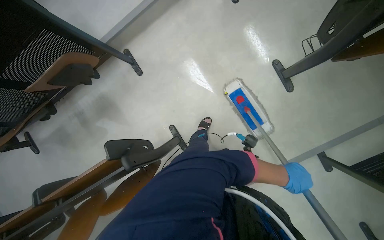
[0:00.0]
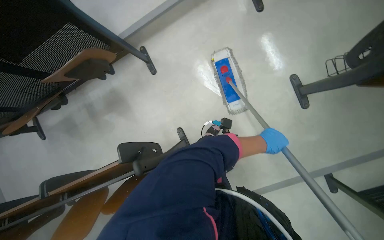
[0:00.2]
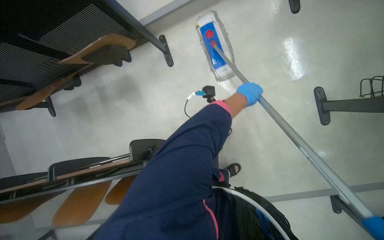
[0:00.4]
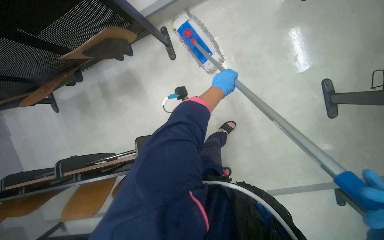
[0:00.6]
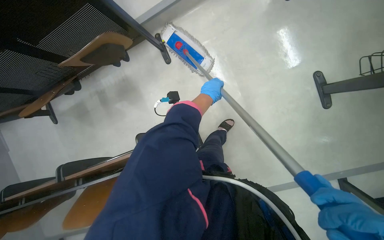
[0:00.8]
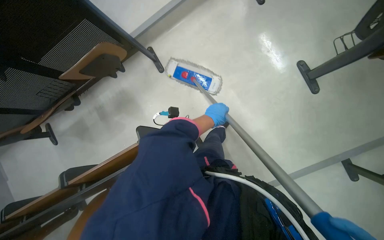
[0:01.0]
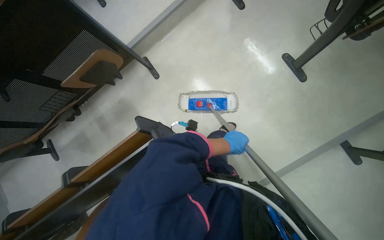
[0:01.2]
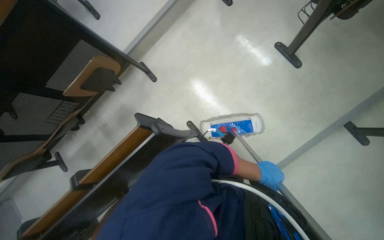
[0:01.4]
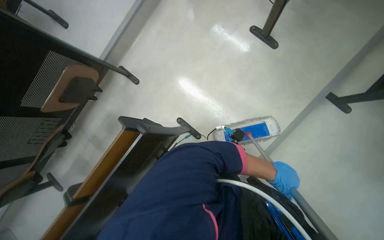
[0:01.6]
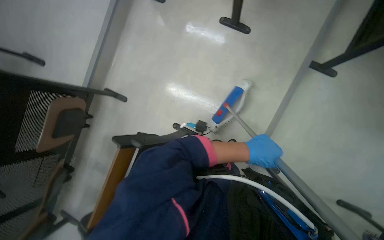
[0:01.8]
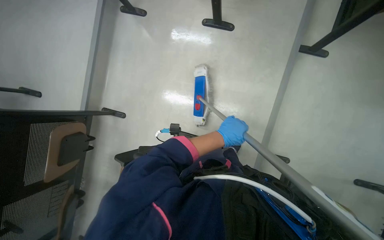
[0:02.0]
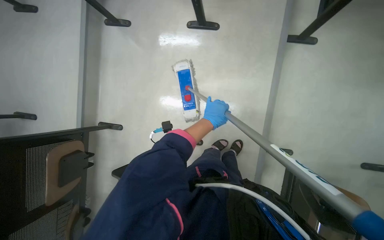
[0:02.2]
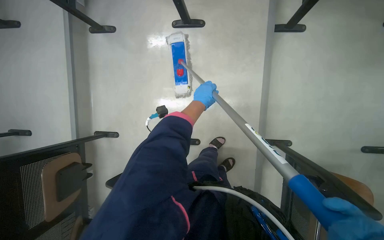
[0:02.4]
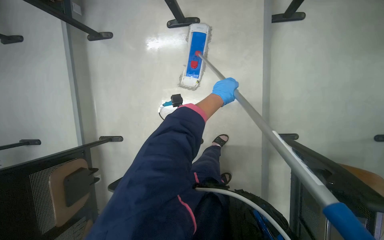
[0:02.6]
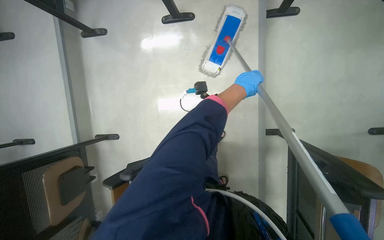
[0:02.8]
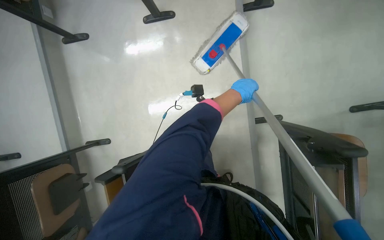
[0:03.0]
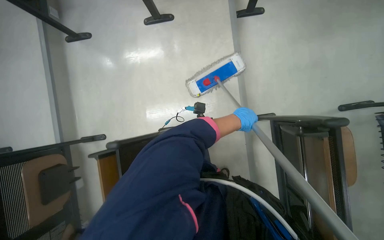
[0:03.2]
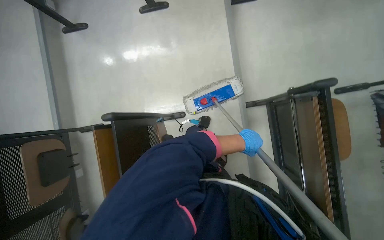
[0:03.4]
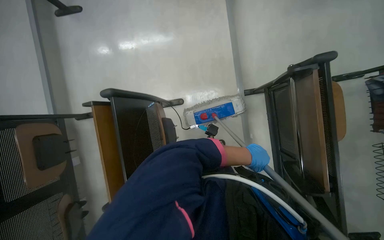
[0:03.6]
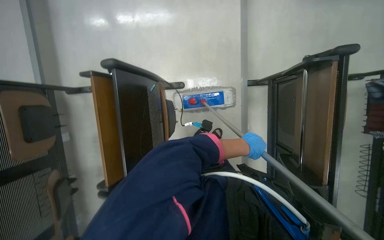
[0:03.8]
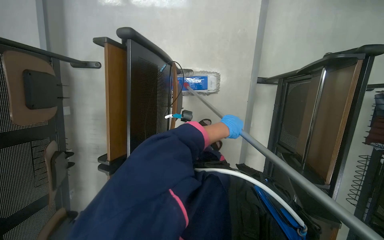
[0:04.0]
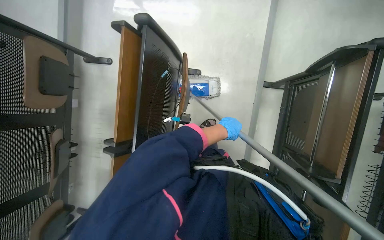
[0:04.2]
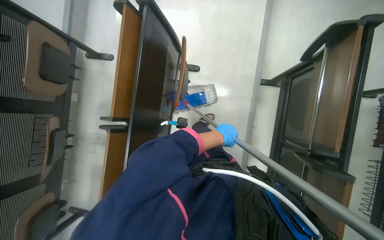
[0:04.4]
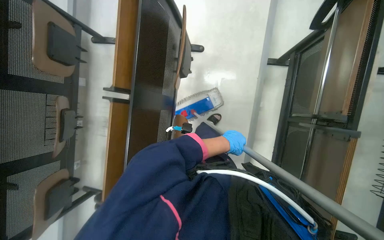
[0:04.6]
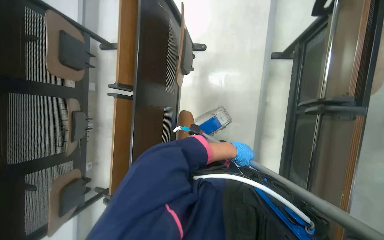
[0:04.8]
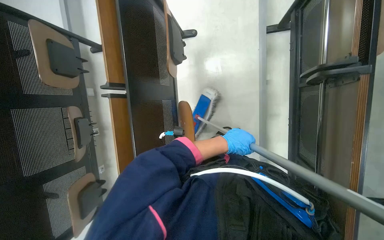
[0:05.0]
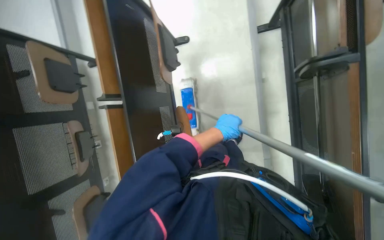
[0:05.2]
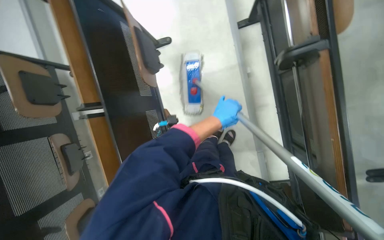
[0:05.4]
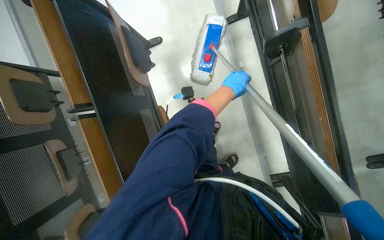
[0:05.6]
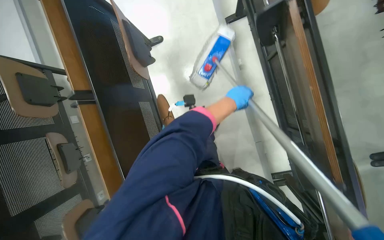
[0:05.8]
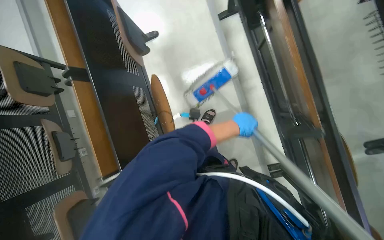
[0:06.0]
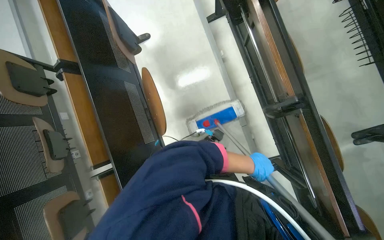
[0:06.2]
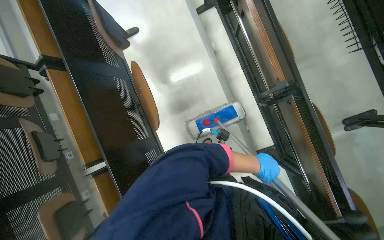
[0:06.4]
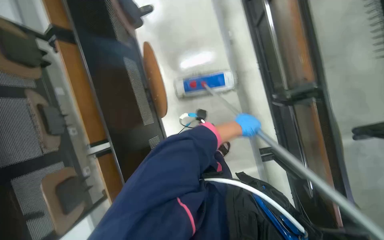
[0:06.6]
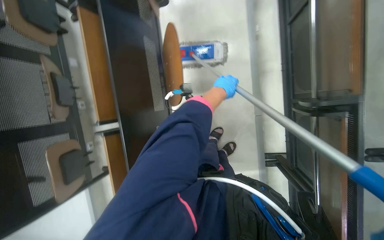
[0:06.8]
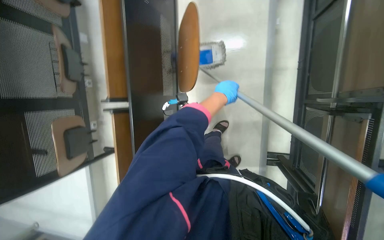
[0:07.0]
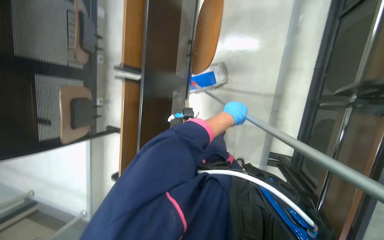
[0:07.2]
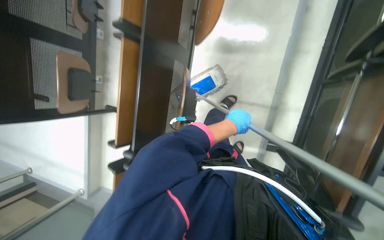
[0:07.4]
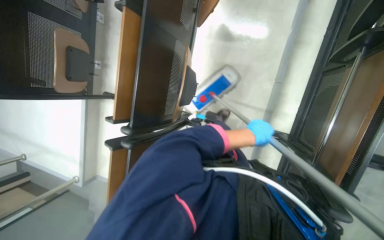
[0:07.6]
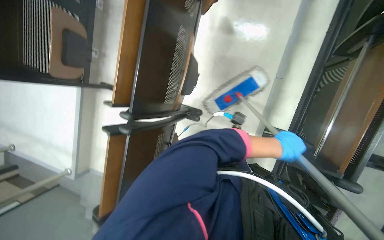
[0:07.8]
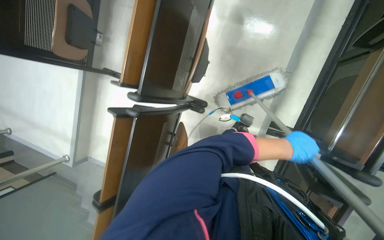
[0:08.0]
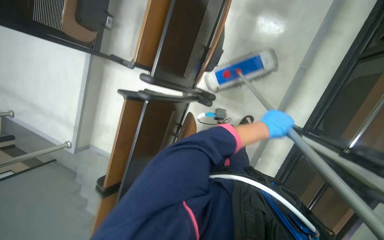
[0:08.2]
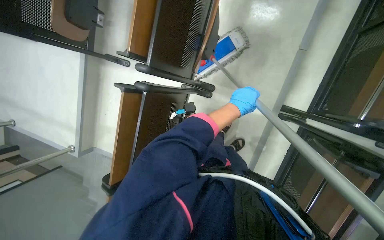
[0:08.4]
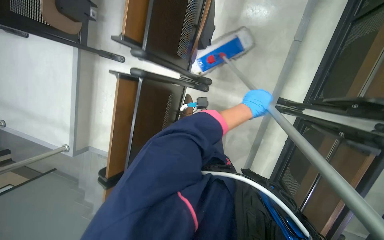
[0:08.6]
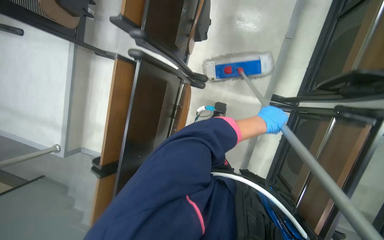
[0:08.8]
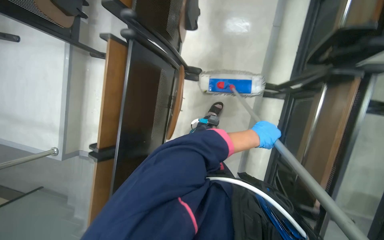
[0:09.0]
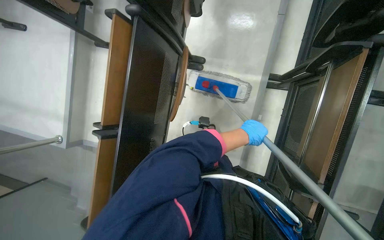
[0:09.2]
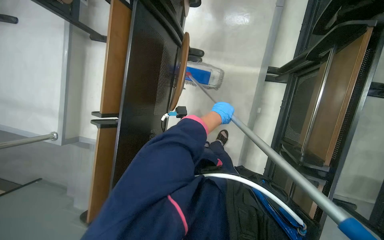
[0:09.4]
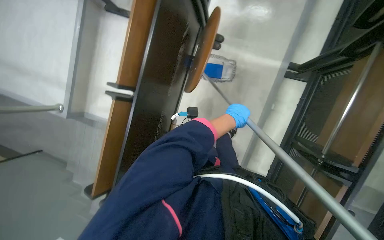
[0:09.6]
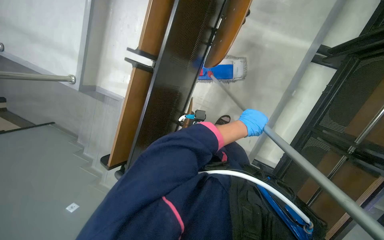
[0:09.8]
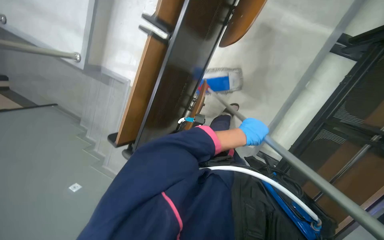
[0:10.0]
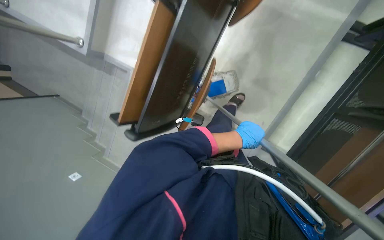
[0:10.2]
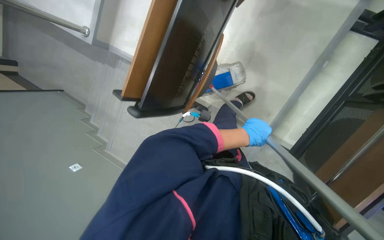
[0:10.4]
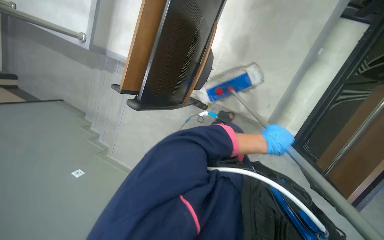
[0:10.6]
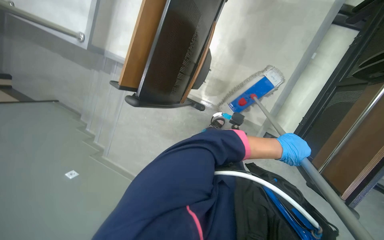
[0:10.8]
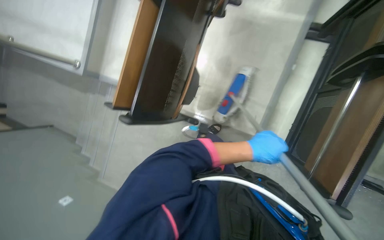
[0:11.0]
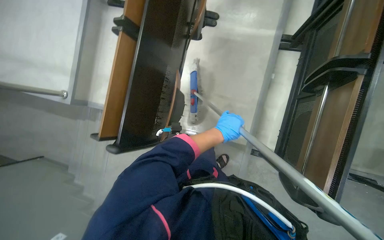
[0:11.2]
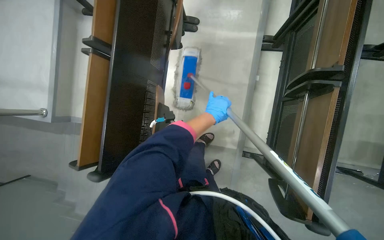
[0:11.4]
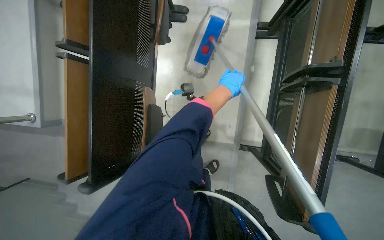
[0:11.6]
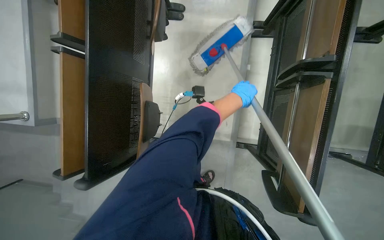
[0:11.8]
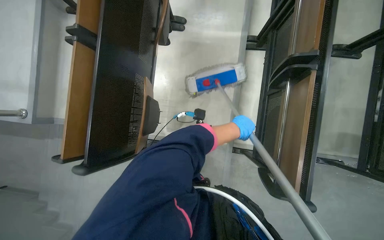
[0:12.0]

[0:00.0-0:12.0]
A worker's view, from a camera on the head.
Job: mopping floor.
The whole recording: Mopping auditorium floor. The worker mops the floor in the auditorium.
0:01.6 to 0:03.0: Everything in view rotates roughly 50 degrees counterclockwise.
0:03.0 to 0:04.4: The camera is carried approximately 70 cm.
0:04.4 to 0:06.0: The wearer moves about 50 cm.
0:06.0 to 0:07.6: The camera is carried roughly 40 cm. The view tilts roughly 15 degrees downward. The scene rotates clockwise by roughly 30 degrees.
0:07.6 to 0:09.0: The wearer moves some 60 cm.
0:09.0 to 0:10.4: The camera pitches downward, by roughly 15 degrees.
0:10.4 to 0:12.0: The wearer's head swings roughly 25 degrees to the right. The camera pitches upward, by some 15 degrees. The left hand swings left and right, roughly 20 cm each way, with 2 reversals.

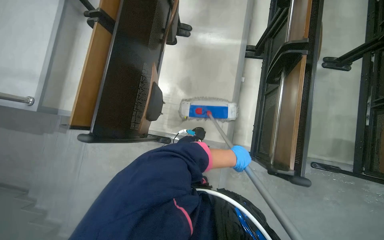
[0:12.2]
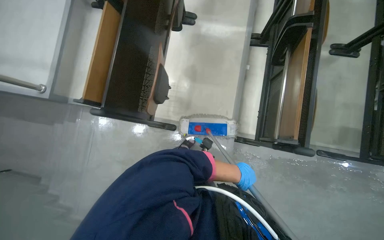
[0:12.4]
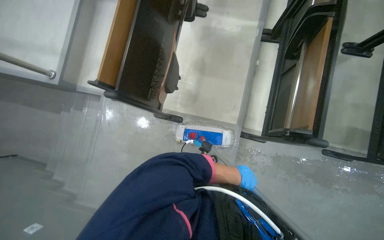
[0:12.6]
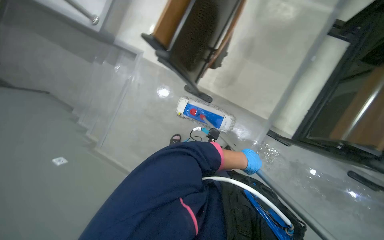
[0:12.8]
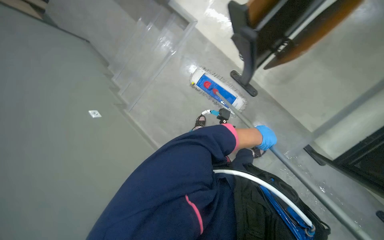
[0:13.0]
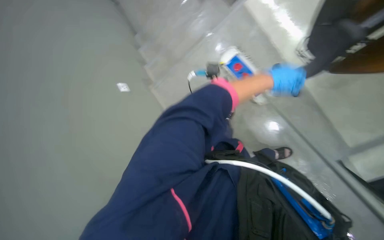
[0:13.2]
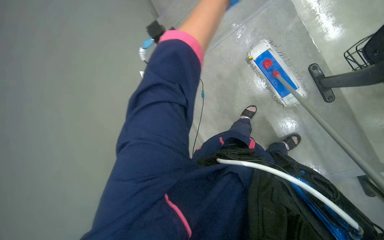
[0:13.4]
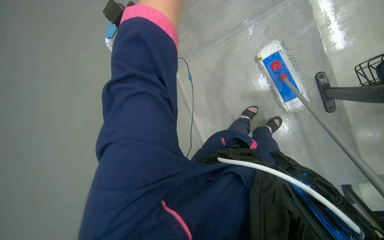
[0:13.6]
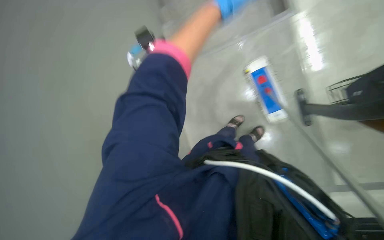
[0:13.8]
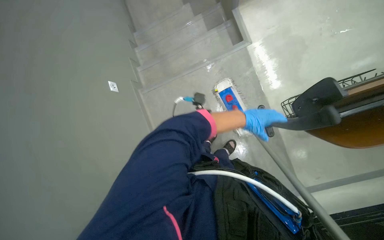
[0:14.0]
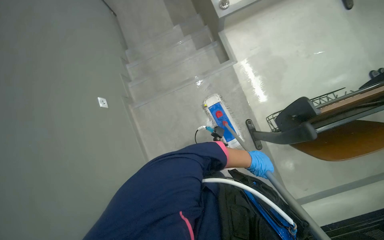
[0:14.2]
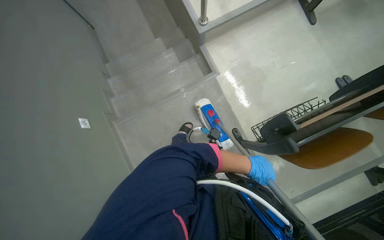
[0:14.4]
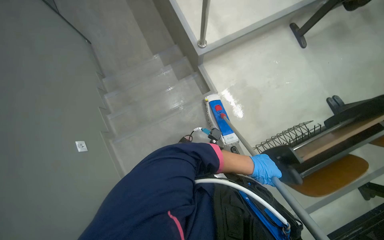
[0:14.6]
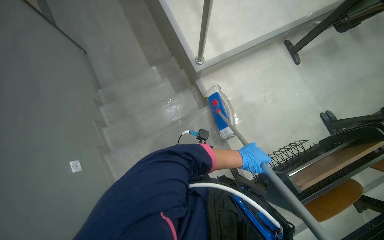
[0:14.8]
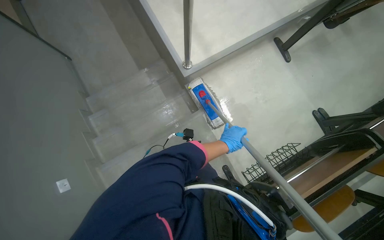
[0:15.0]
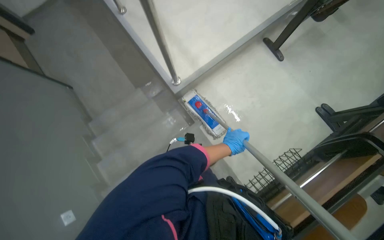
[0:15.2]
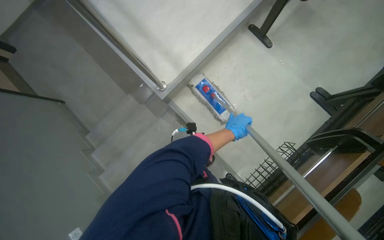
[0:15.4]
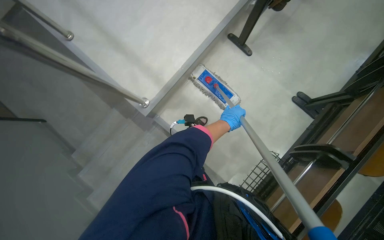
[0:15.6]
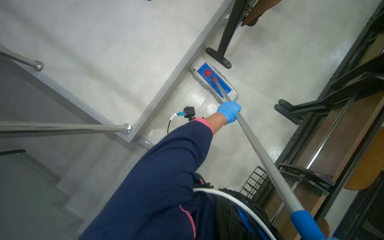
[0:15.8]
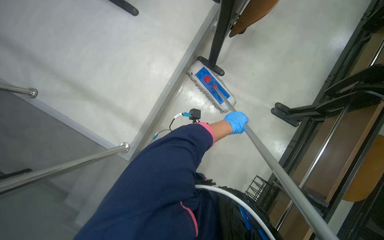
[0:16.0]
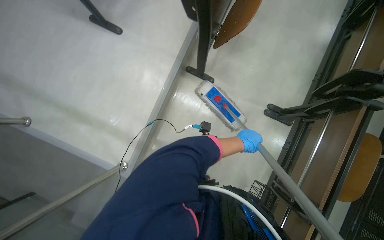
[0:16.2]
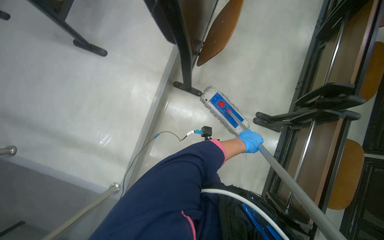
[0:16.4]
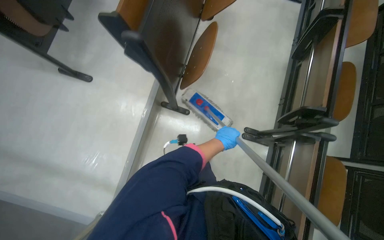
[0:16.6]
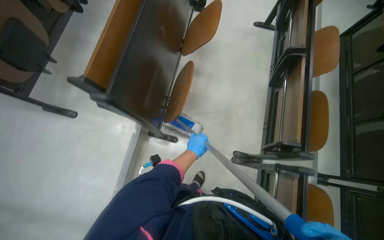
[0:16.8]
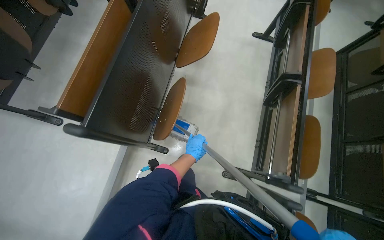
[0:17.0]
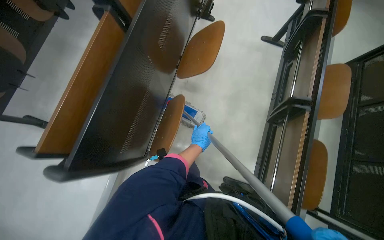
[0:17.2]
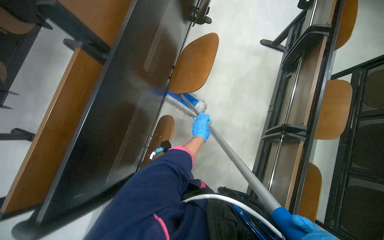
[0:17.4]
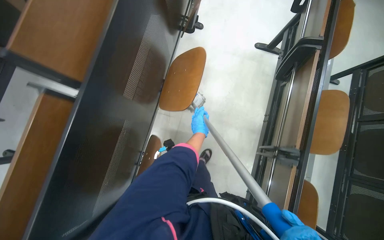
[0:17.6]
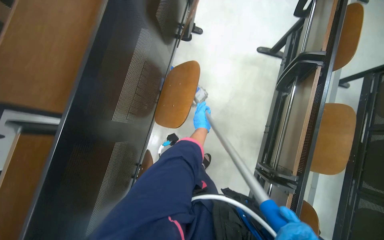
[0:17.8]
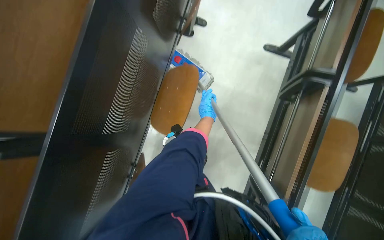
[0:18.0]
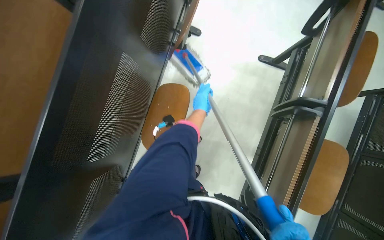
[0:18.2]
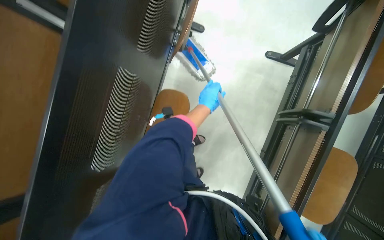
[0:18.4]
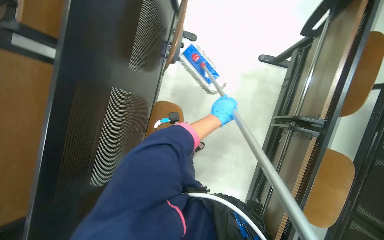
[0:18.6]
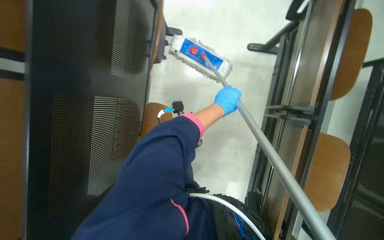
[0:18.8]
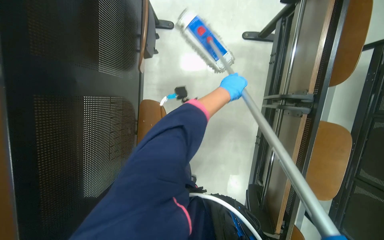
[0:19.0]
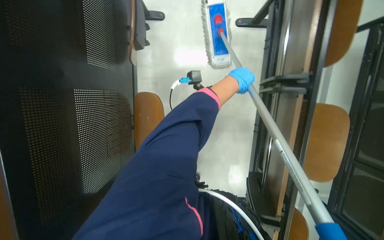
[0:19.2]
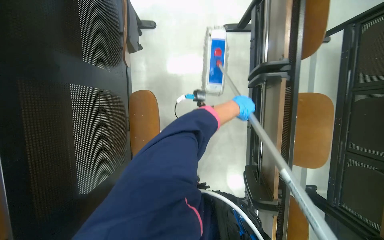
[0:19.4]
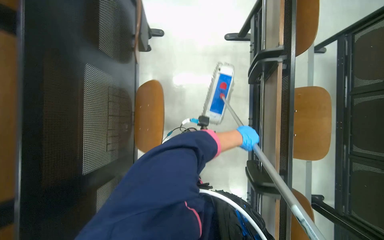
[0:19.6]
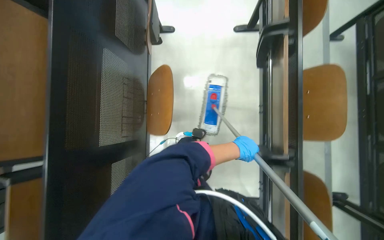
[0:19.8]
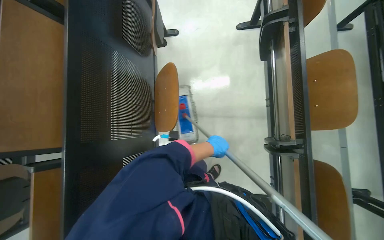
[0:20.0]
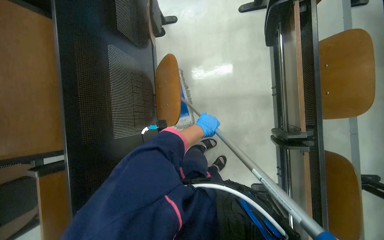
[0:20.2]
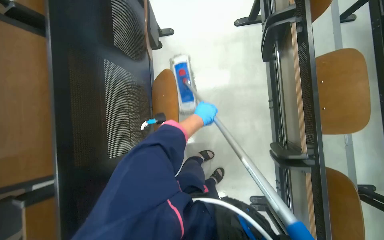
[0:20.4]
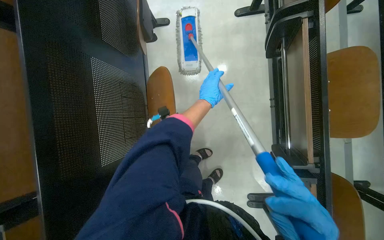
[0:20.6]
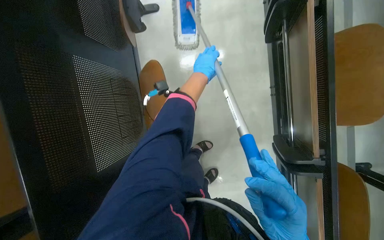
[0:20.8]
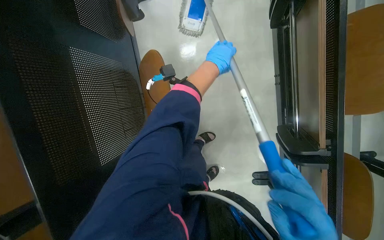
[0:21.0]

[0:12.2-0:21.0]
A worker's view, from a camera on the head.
Job: mopping floor.
The whole recording: Mopping auditorium floor. The worker mops the floor in the auditorium.
0:12.2 to 0:13.6: The wearer moves roughly 70 cm. The head rotates roughly 60 degrees to the left. The camera pitches downward, by approximately 30 degrees.
0:13.6 to 0:15.2: The wearer moves about 50 cm. The wearer's head swings roughly 30 degrees to the right. The wearer looks about 20 degrees further upward.
0:15.2 to 0:16.6: The wearer moves some 90 cm. Everything in view rotates approximately 40 degrees counterclockwise.
0:16.6 to 0:18.0: The camera travels about 1 m.
0:18.0 to 0:19.6: The left hand moves to the right and nearer to the camera, about 25 cm.
0:19.6 to 0:21.0: The left hand heads to the left and up the picture, covering approximately 15 cm.
